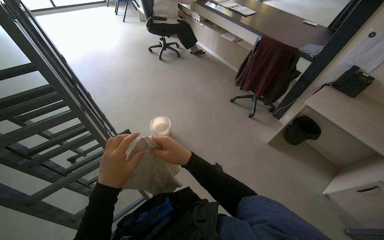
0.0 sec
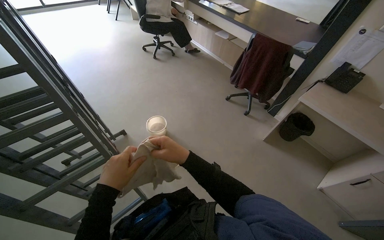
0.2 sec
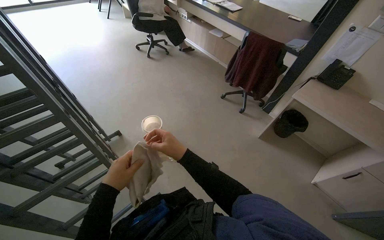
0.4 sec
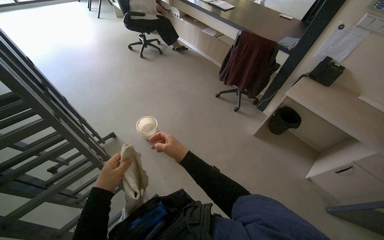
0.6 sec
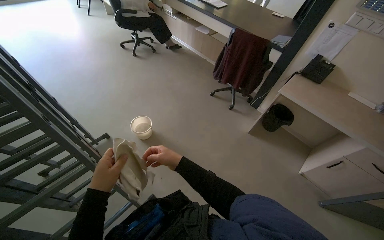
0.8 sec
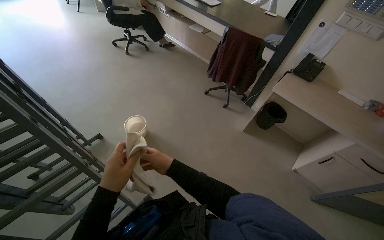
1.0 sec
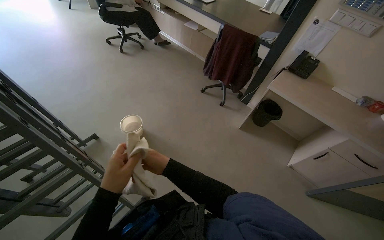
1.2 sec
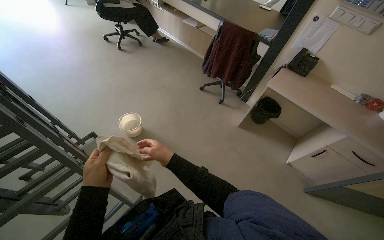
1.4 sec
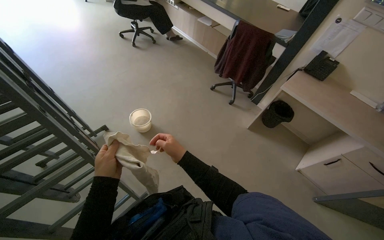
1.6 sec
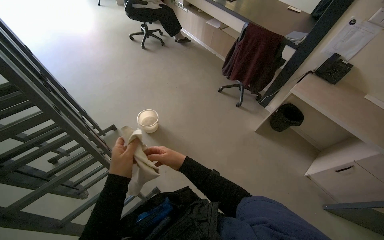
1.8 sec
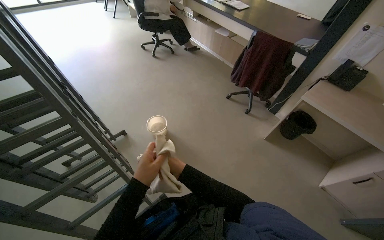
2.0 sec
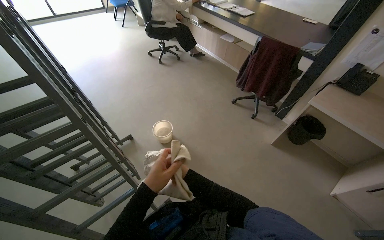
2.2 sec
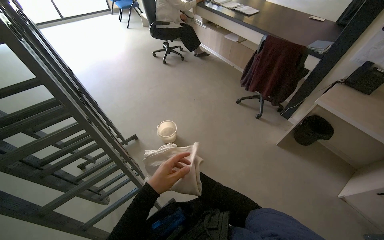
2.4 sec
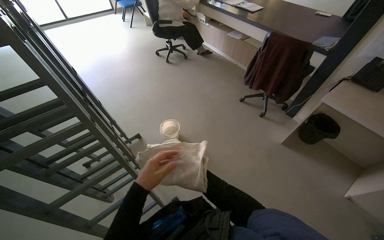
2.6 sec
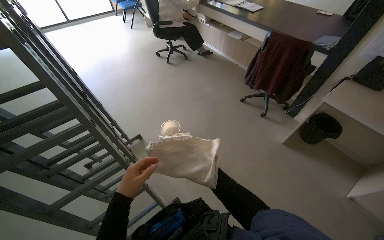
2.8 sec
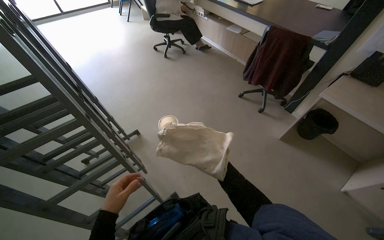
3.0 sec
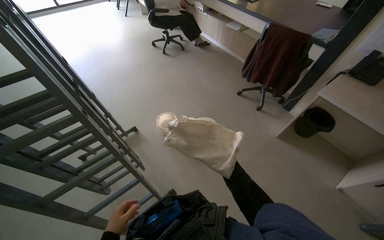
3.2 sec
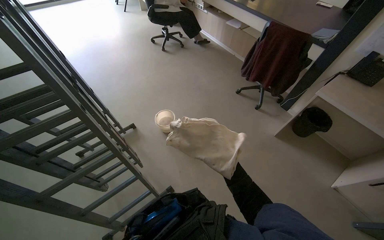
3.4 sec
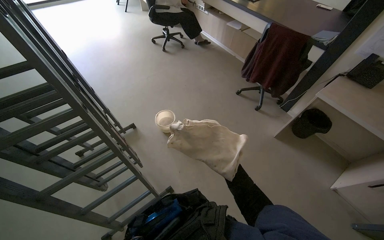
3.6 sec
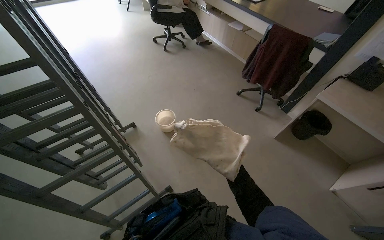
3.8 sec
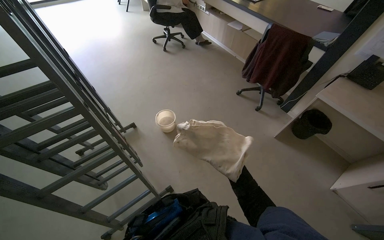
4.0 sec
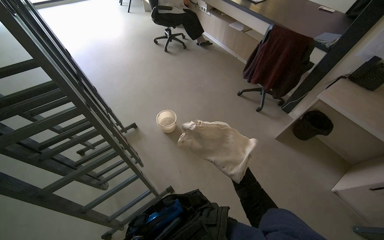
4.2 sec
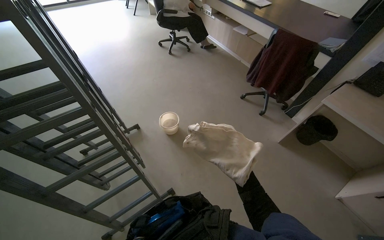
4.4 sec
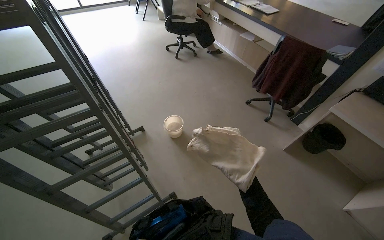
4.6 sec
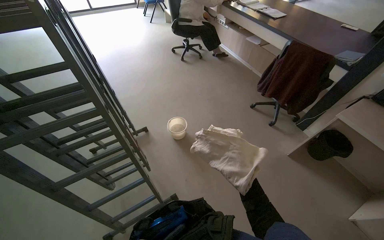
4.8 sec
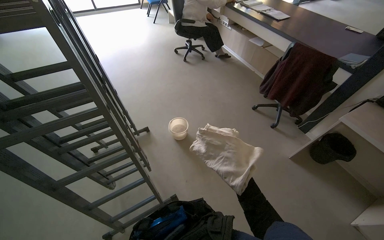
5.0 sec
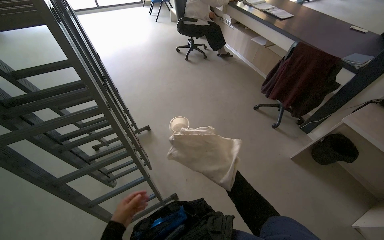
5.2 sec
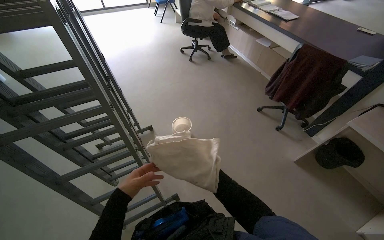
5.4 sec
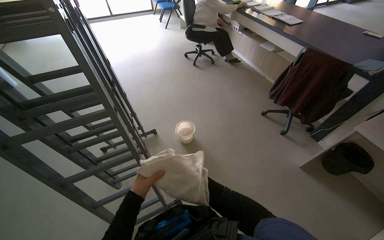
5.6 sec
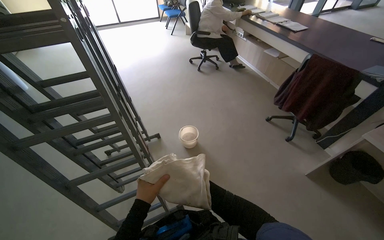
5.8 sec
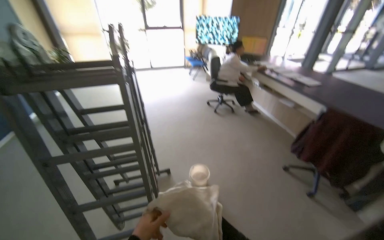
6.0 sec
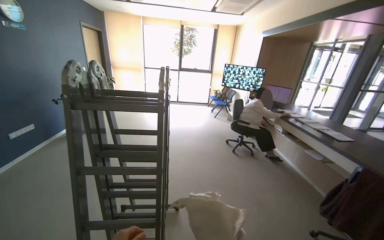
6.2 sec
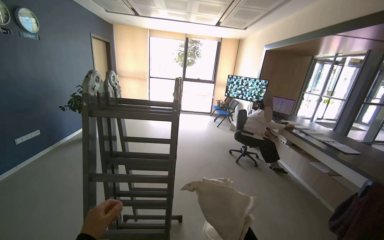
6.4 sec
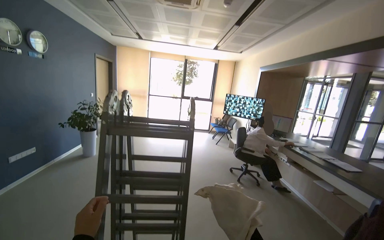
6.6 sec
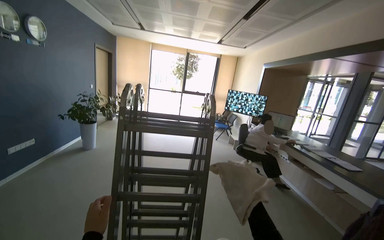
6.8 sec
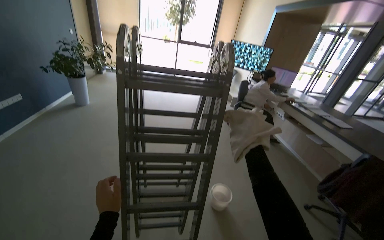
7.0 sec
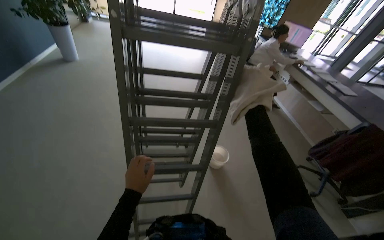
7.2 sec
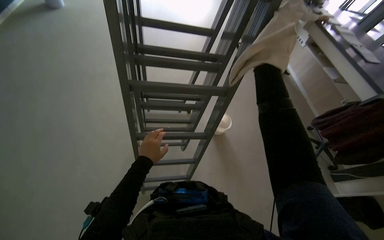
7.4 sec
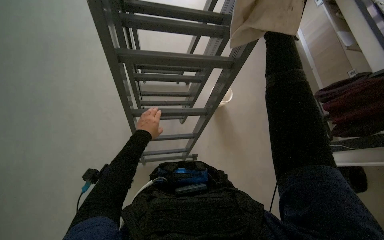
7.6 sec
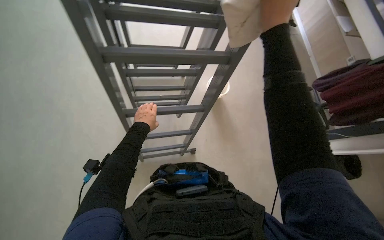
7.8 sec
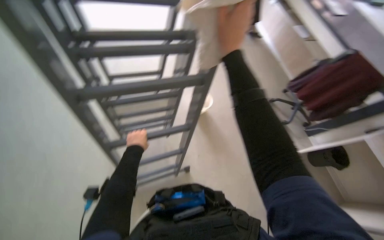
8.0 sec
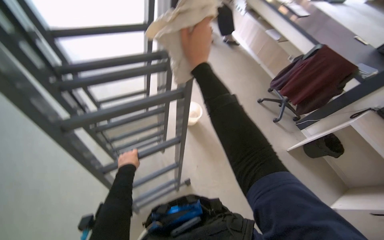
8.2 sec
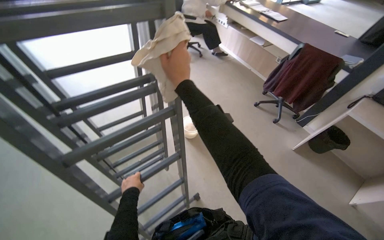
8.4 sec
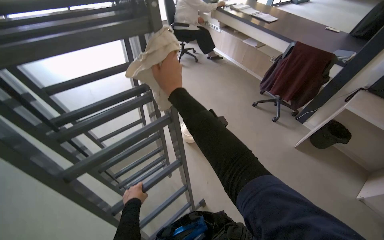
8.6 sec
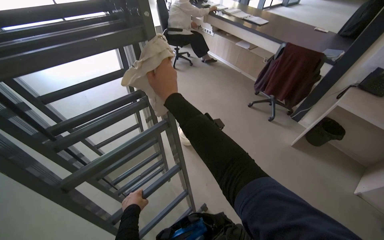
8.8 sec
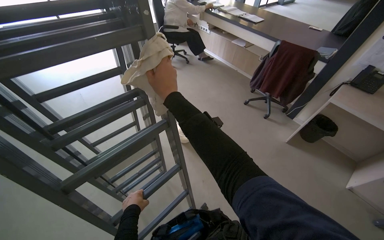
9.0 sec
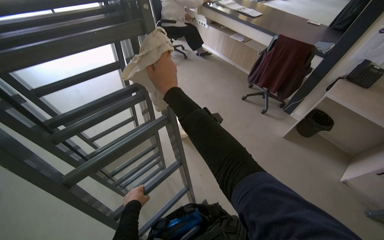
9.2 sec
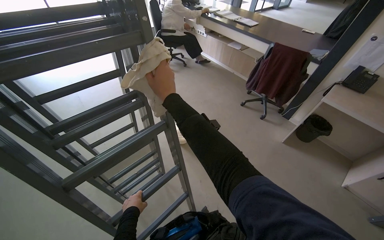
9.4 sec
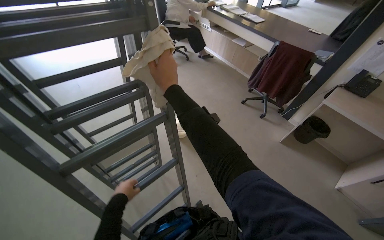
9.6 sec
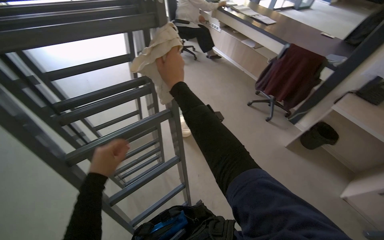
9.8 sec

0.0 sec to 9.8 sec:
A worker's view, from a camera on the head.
Job: preparing cleaning supplies.
The whole recording: Wringing cleaning cloth. The worker wrings a cleaning cloth in a bucket.
0.0 sec to 1.4 sec: The right hand goes some 10 cm farther from the camera.
5.6 sec to 7.0 sec: The view tips upward by approximately 20 degrees.
7.0 sec to 8.4 sec: The view tilts about 30 degrees downward. Everything in view rotates roughly 25 degrees counterclockwise.
8.4 sec to 9.8 sec: The left hand travels nearer to the camera and up the picture by some 25 cm.

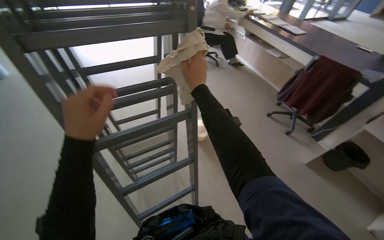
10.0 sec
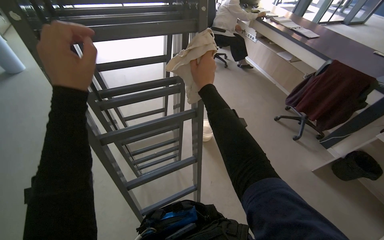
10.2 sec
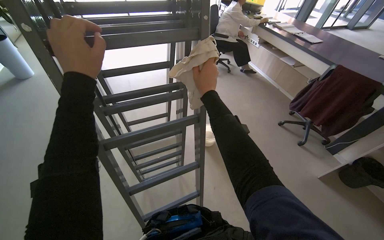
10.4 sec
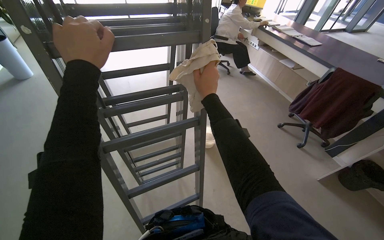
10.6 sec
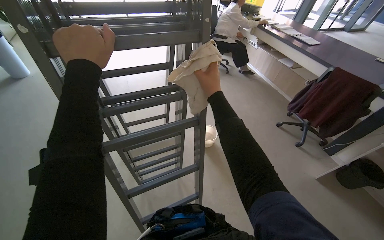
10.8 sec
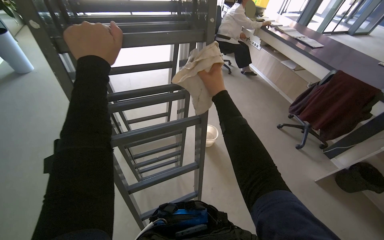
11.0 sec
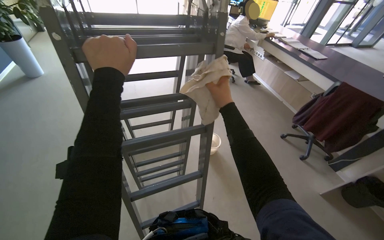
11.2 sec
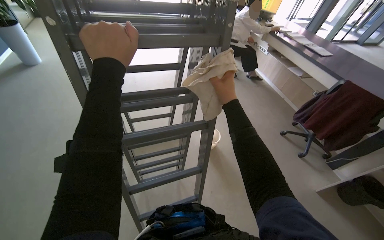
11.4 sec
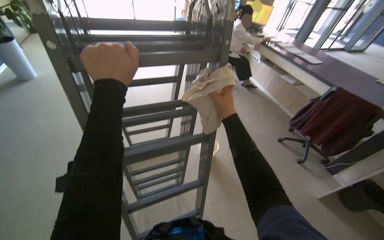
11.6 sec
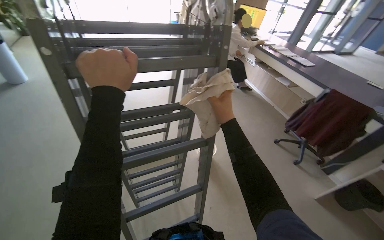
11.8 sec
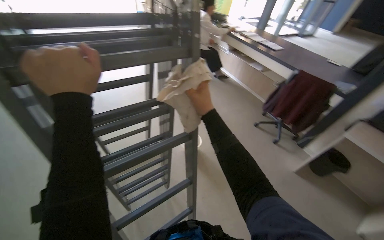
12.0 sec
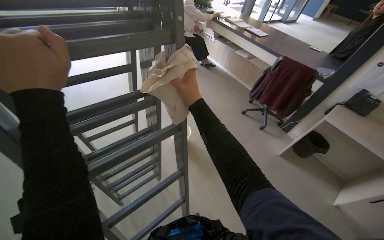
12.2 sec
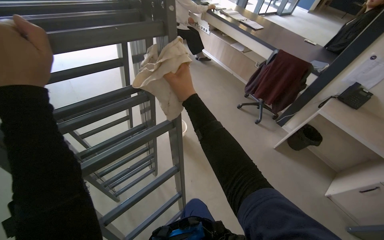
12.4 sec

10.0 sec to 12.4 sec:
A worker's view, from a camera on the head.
Job: preparing cleaning supplies.
The whole recording: Wringing cleaning cloth. The worker wrings a cleaning cloth in a bucket.
10.0 sec to 11.2 sec: The left hand goes about 15 cm up the picture.
11.2 sec to 12.4 sec: The wearer's head swings about 20 degrees to the right.

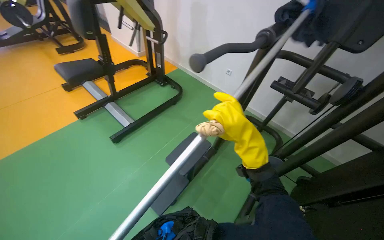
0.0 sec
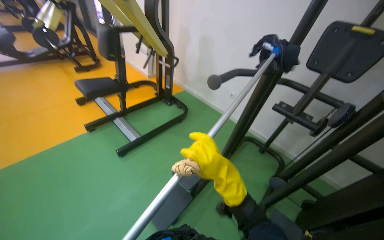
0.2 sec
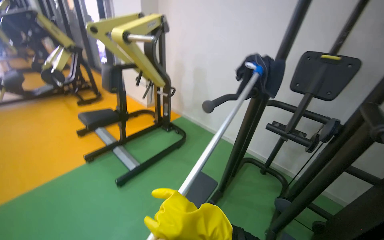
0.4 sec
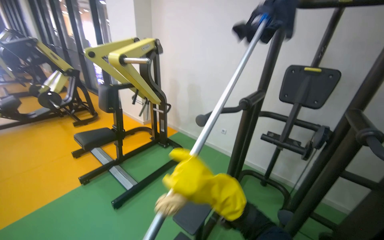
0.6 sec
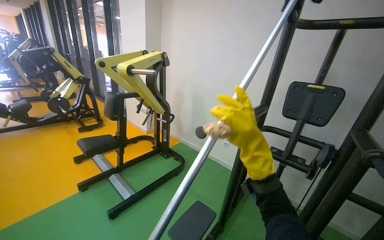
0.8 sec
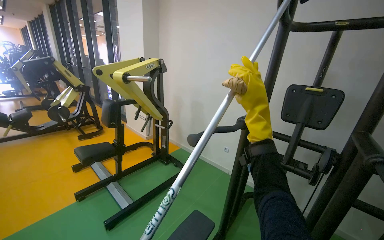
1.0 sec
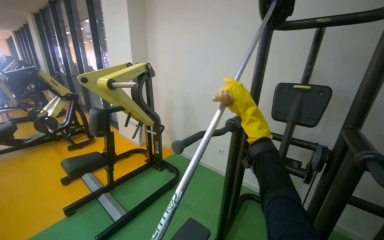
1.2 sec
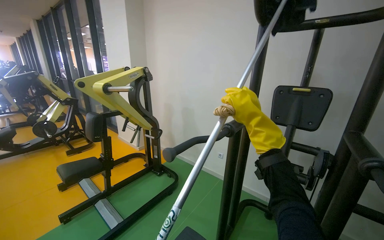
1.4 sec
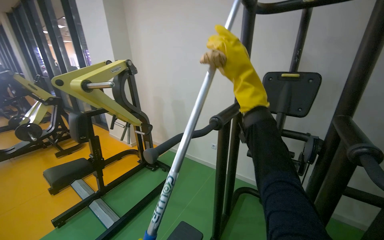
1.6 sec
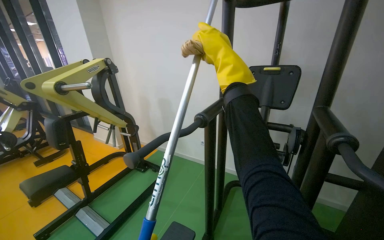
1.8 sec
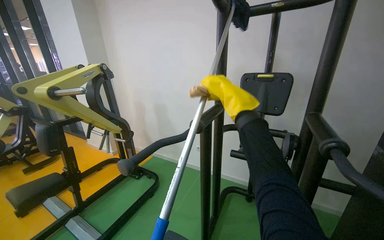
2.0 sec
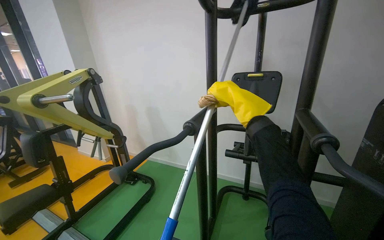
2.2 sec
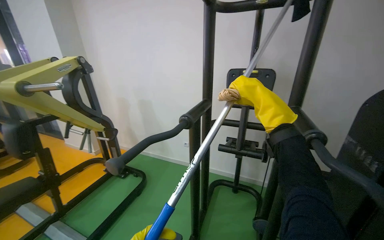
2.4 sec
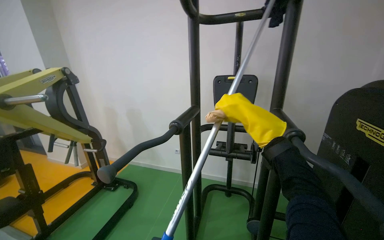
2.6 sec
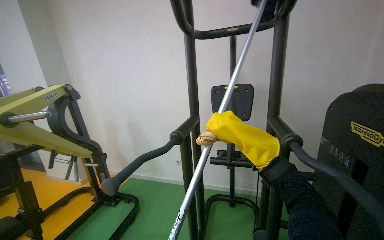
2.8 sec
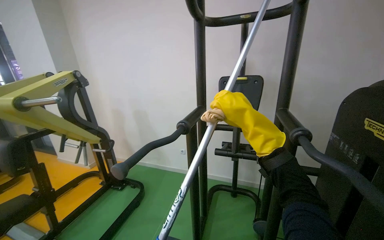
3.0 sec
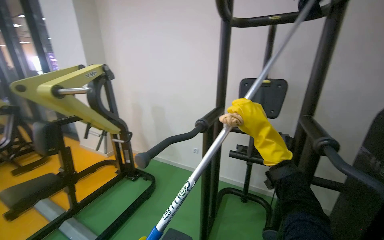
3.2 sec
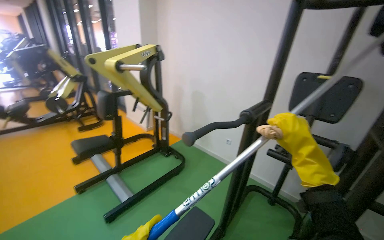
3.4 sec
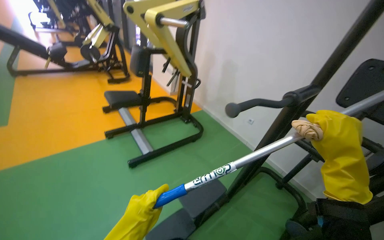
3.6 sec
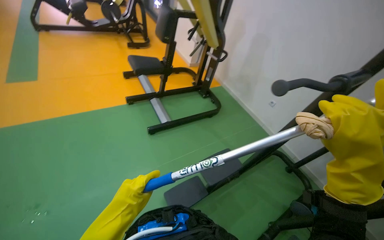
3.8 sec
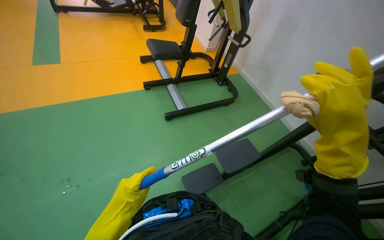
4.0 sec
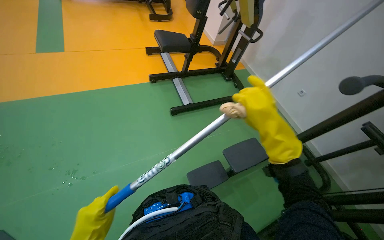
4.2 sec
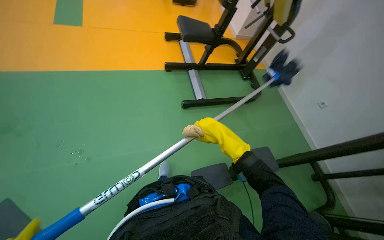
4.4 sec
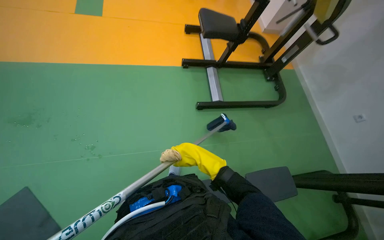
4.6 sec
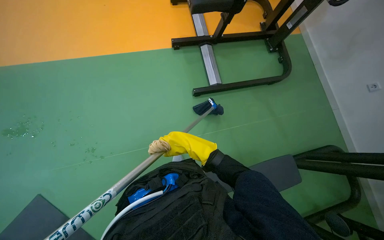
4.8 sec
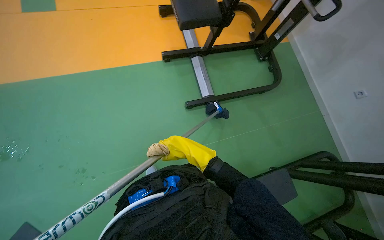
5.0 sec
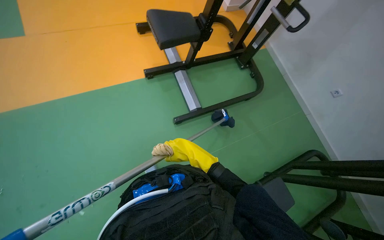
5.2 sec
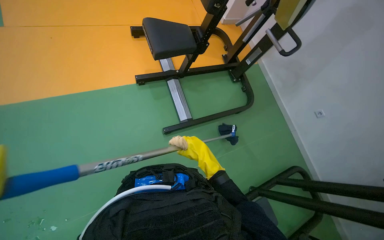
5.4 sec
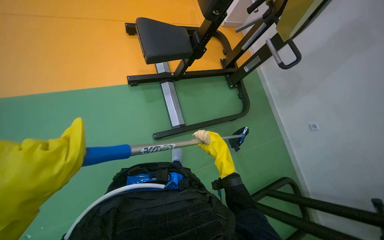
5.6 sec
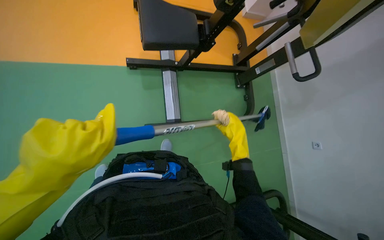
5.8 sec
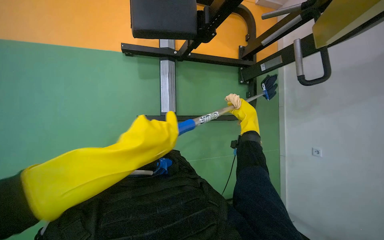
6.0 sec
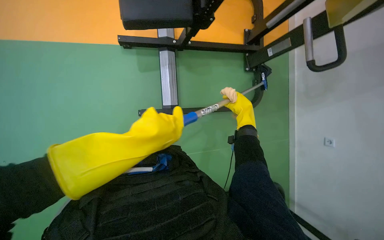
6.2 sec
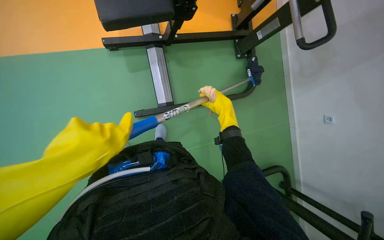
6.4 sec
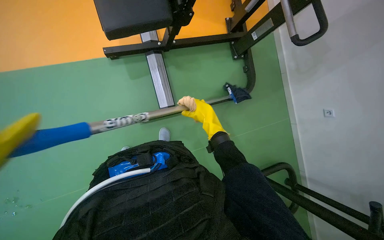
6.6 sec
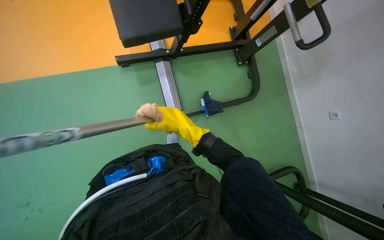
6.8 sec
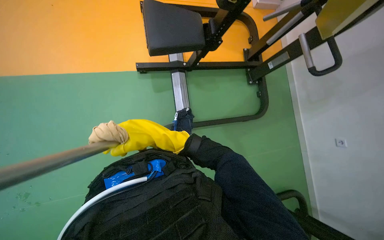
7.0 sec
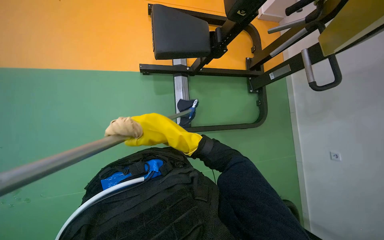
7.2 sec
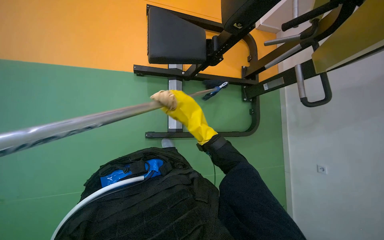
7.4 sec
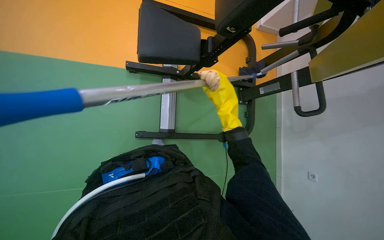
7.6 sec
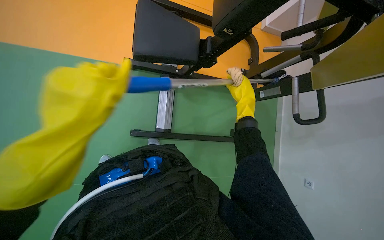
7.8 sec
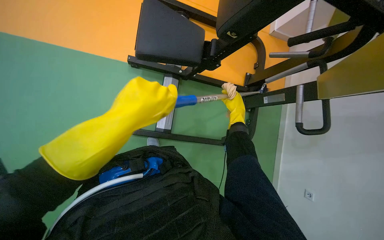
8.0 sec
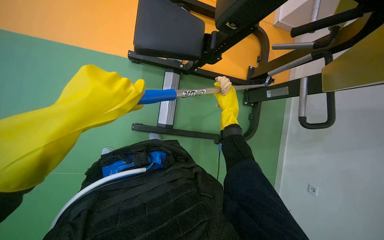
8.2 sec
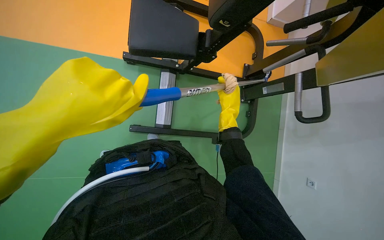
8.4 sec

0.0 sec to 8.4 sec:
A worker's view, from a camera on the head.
Job: wiping surfaces.
The whole recording: Cleaning gym equipment. The worker cleans various gym machines, including a stair climber and stationary bikes, using a long-handled tool and a cloth.
0.0 sec to 1.4 sec: The wearer looks about 35 degrees further upward.
1.4 sec to 2.8 sec: The wearer's head swings about 20 degrees to the right. The right hand goes up the picture and returns, about 15 cm each way.
2.8 sec to 4.2 sec: The wearer moves roughly 50 cm. The head turns to the left by roughly 50 degrees. The view tips downward by some 35 degrees.
4.2 sec to 5.6 sec: The head travels approximately 50 cm.
5.6 sec to 7.0 sec: The head rotates roughly 15 degrees to the left. The right hand is displaced up the picture by approximately 20 cm.
7.0 sec to 8.4 sec: The right hand moves to the right, up the picture and farther from the camera, roughly 50 cm.
